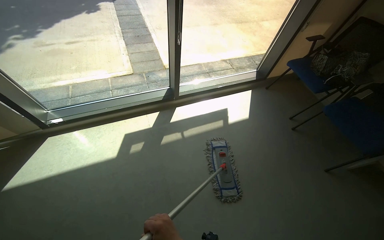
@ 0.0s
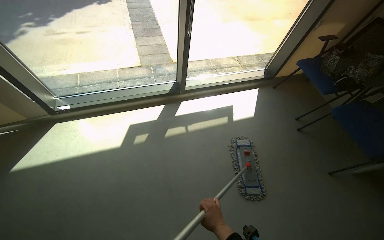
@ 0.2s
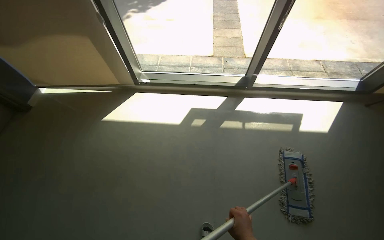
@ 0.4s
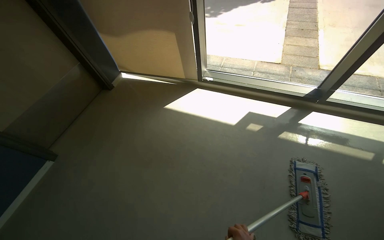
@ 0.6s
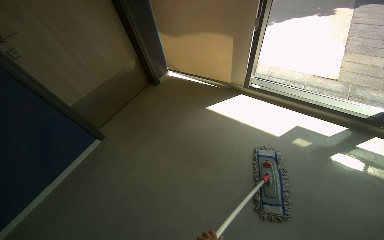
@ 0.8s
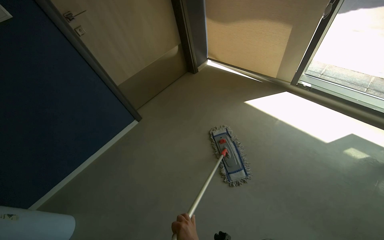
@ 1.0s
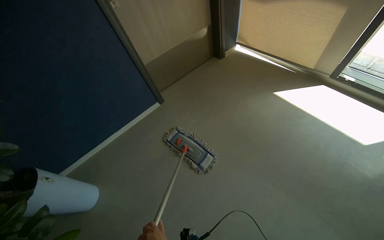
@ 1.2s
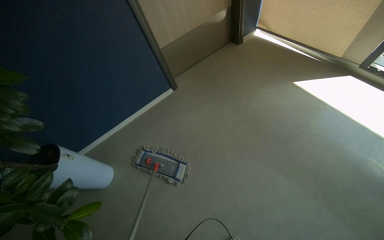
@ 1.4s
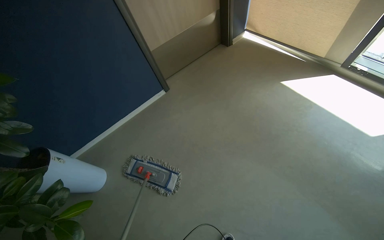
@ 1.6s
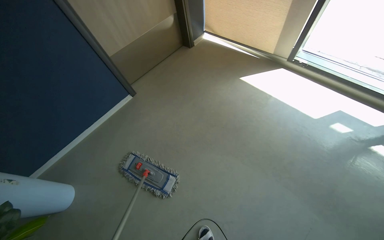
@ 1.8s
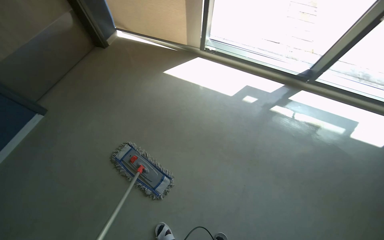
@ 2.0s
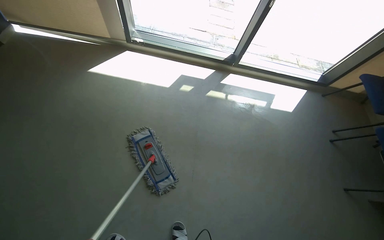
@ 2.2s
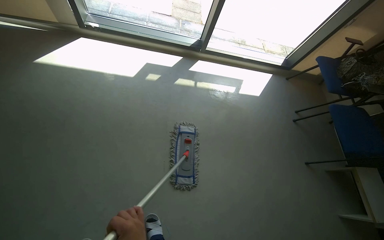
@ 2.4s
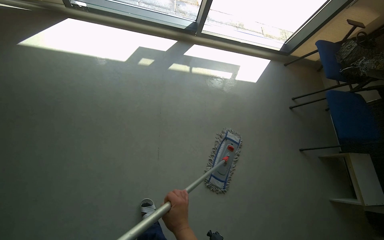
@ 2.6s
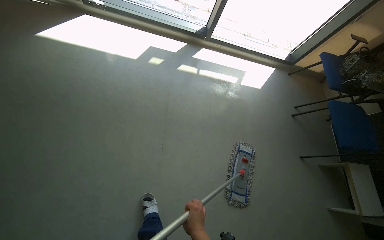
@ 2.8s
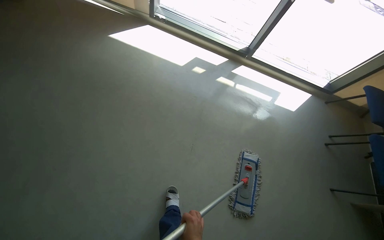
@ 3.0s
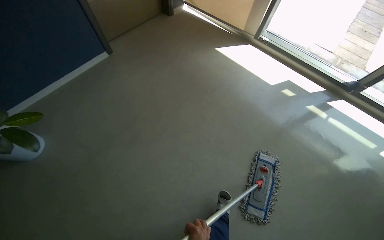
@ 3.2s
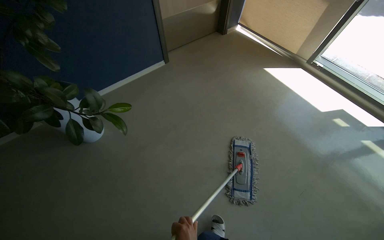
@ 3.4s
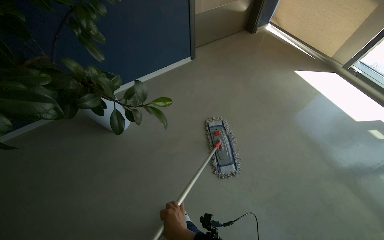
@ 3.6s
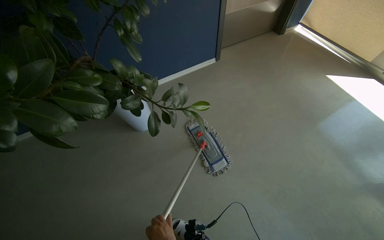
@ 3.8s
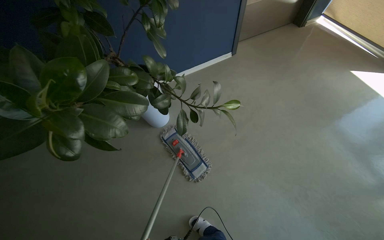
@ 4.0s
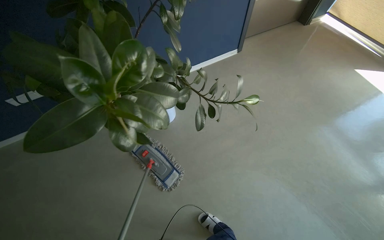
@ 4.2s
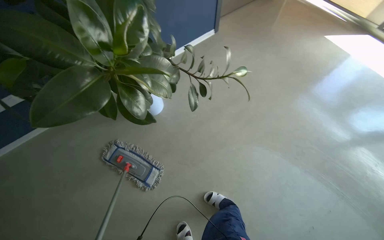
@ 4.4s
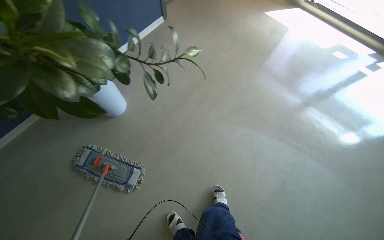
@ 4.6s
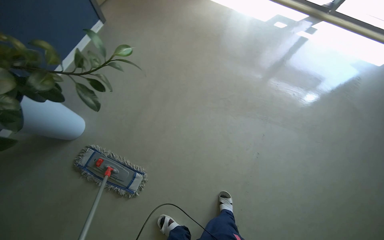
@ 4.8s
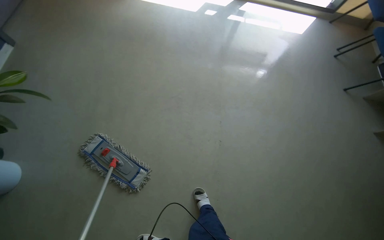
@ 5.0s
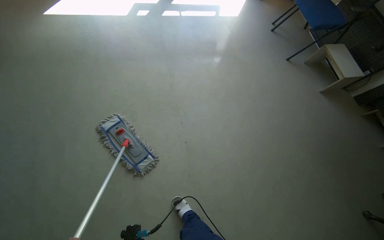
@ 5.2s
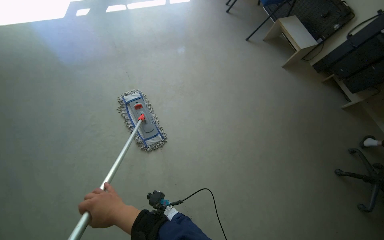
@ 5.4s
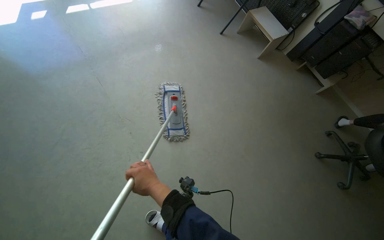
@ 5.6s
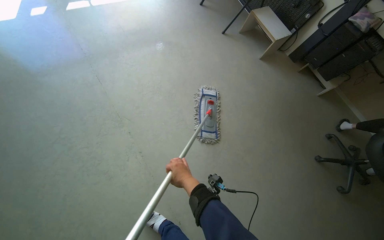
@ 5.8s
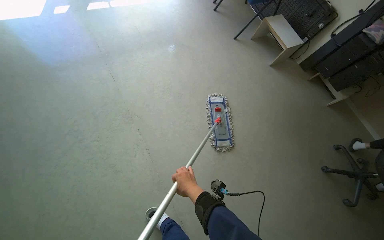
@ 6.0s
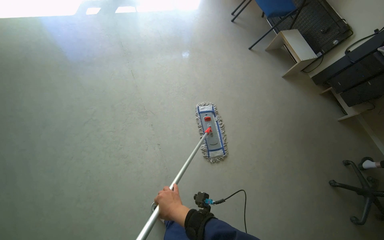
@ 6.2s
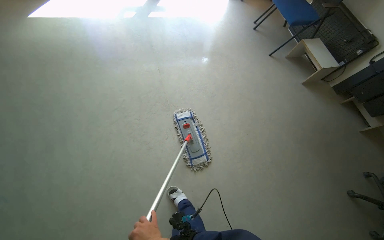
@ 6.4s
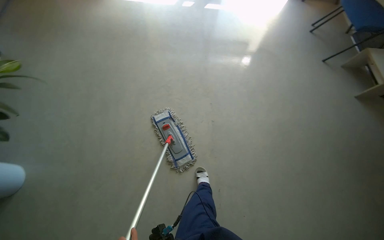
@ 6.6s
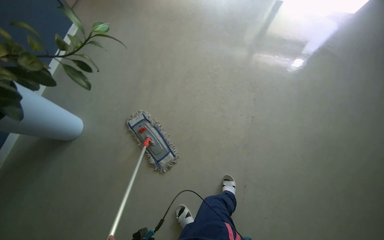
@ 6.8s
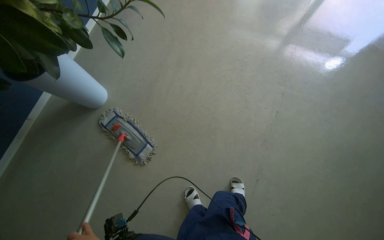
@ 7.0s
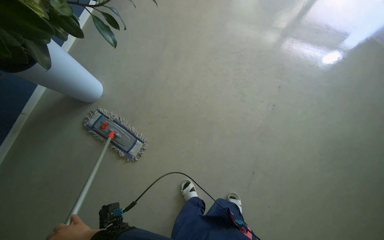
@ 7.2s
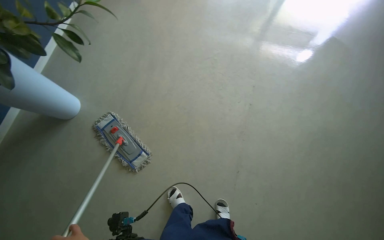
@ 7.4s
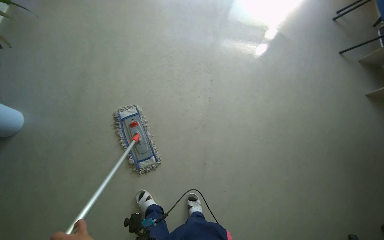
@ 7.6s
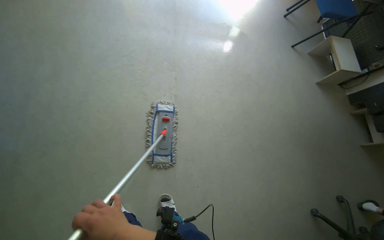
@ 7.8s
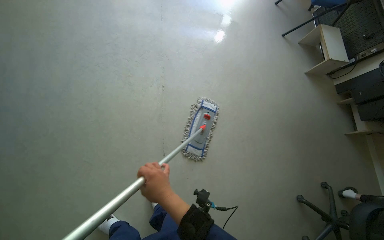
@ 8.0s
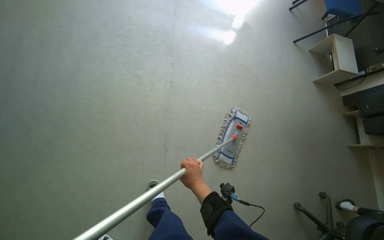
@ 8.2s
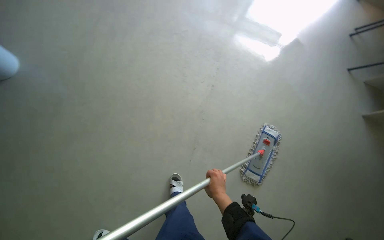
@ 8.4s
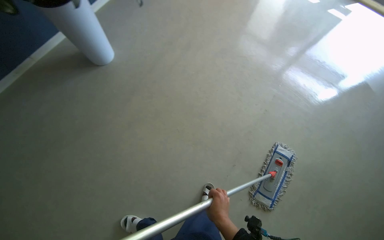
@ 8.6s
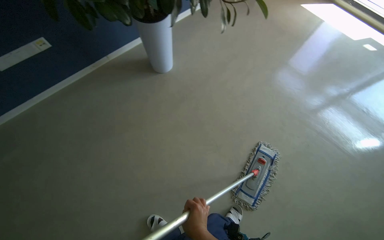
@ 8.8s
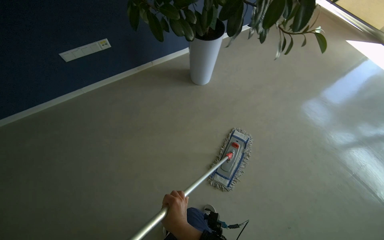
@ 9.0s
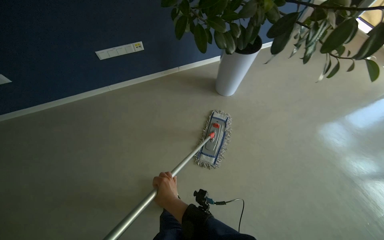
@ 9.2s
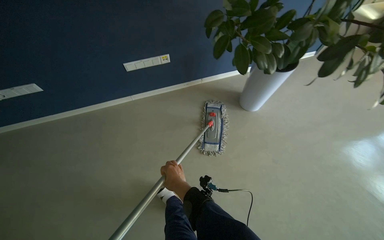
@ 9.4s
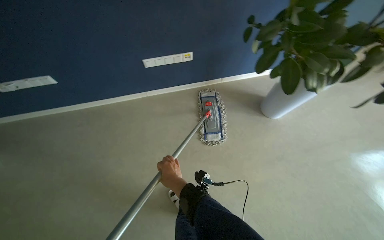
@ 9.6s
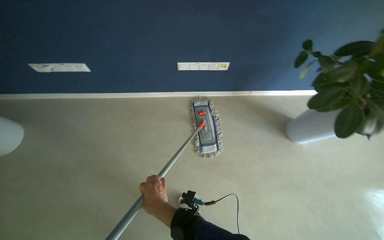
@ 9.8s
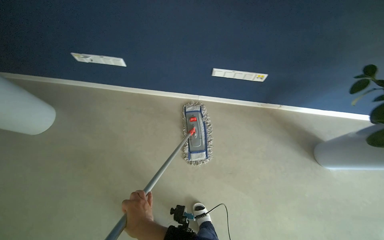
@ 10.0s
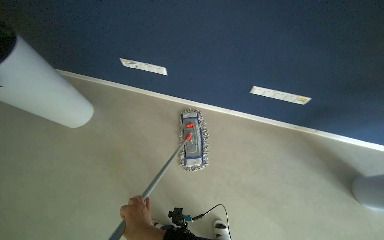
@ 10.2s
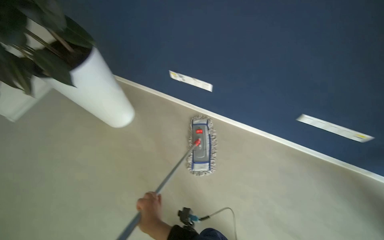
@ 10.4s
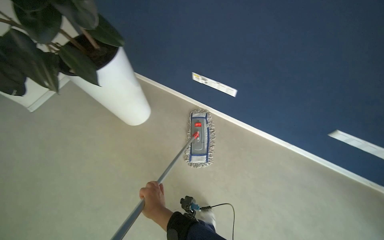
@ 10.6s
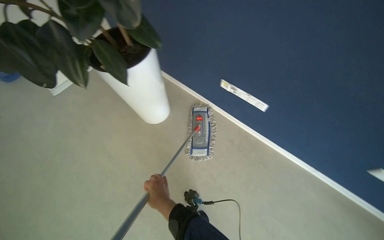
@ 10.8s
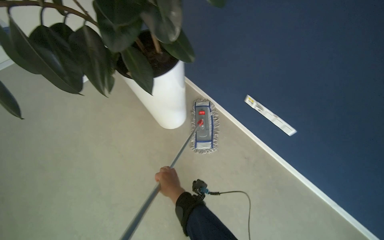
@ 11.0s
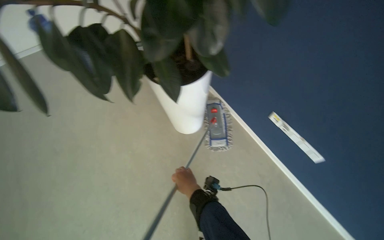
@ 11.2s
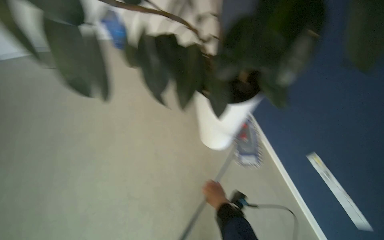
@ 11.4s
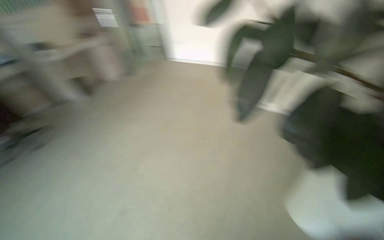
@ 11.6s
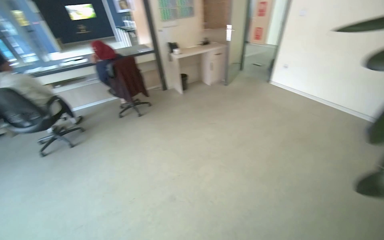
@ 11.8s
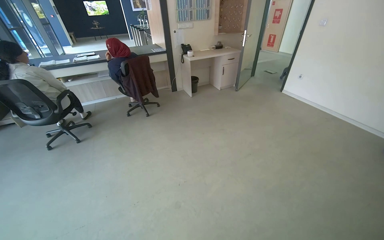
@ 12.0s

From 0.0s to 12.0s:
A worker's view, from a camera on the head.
Job: mopping floor.
The whole recording: Mopping kitchen floor. The worker mops the kitchen floor with a flat mop, moving around furniture and opening a sliding door to continue the task.
From 0.0s to 1.6s: The wearer moves approximately 90 cm. The wearer's head swings about 75 degrees to the left.
From 1.6s to 3.0s: The head travels approximately 50 cm. The wearer looks some 45 degrees further to the right.
From 3.0s to 4.4s: The camera travels some 80 cm. The wearer looks some 40 degrees further to the left.
From 4.4s to 6.0s: The camera travels roughly 70 cm. The head rotates roughly 85 degrees to the right.
From 6.0s to 7.6s: The wearer's head swings some 35 degrees to the left.
From 7.6s to 9.0s: Everything in view rotates roughly 25 degrees clockwise.
From 10.4s to 12.0s: The wearer moves about 40 cm. The wearer's head swings approximately 130 degrees to the left.

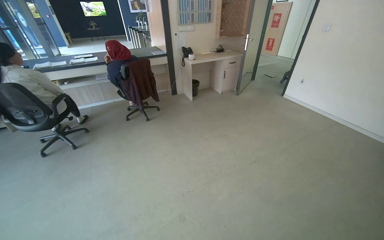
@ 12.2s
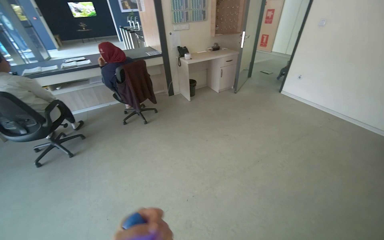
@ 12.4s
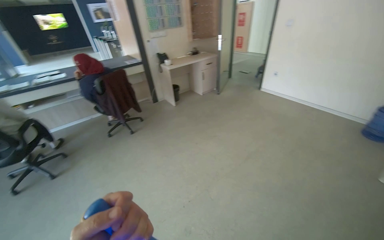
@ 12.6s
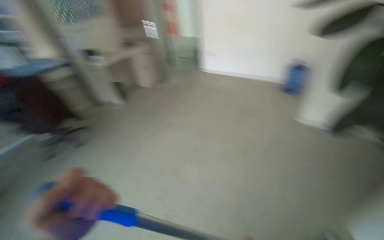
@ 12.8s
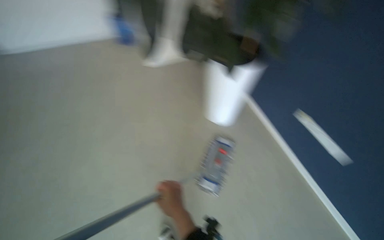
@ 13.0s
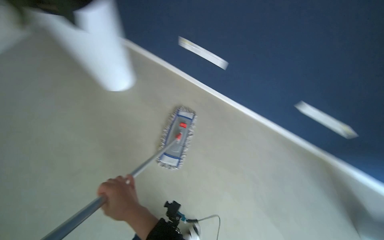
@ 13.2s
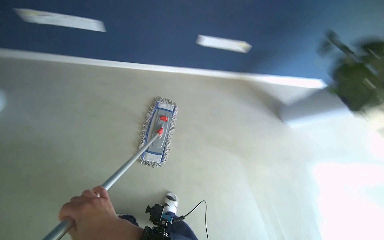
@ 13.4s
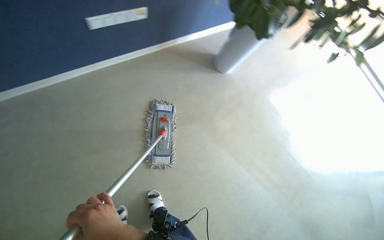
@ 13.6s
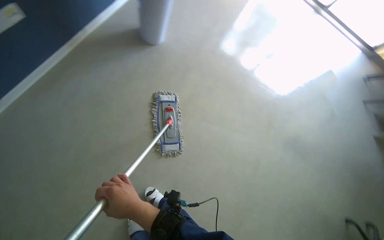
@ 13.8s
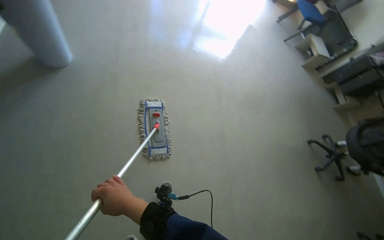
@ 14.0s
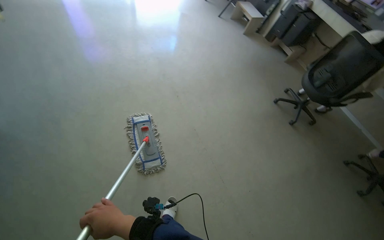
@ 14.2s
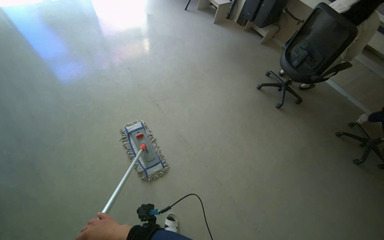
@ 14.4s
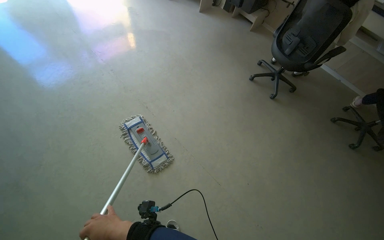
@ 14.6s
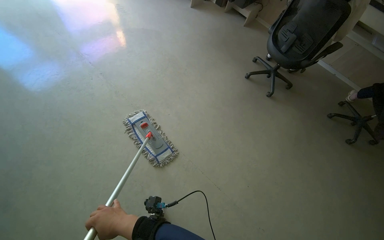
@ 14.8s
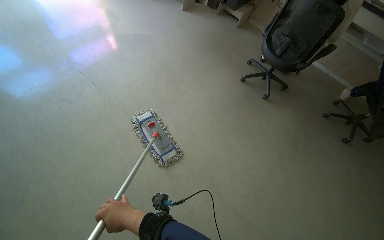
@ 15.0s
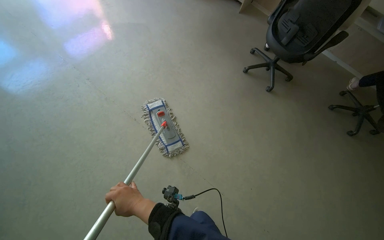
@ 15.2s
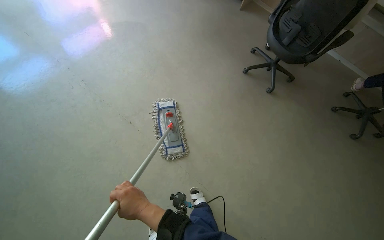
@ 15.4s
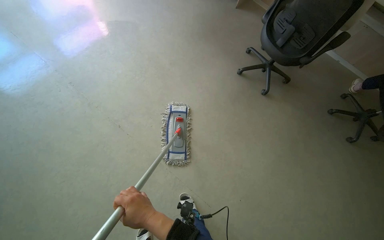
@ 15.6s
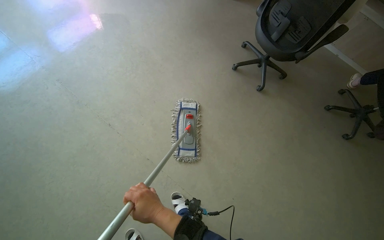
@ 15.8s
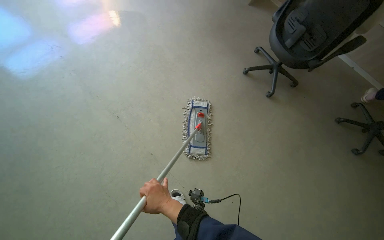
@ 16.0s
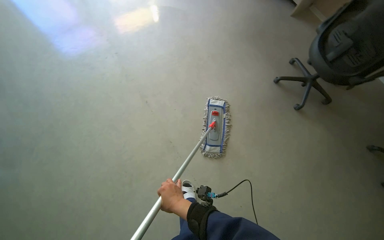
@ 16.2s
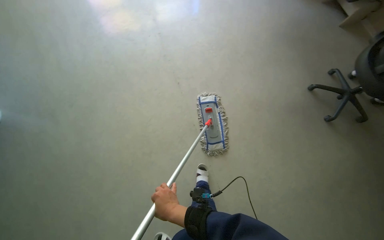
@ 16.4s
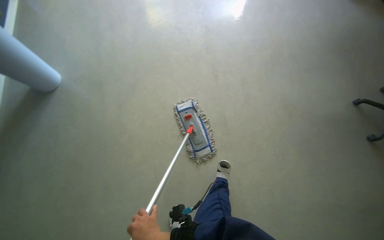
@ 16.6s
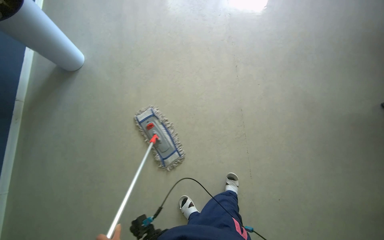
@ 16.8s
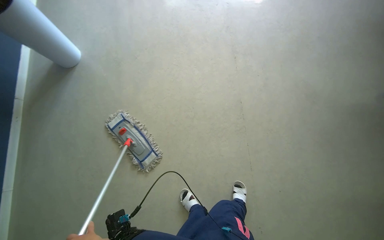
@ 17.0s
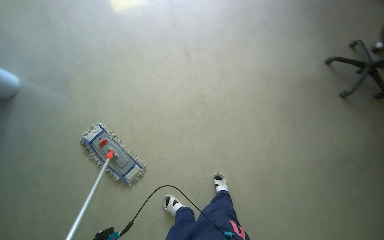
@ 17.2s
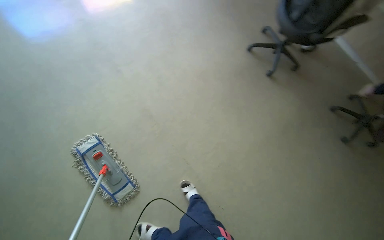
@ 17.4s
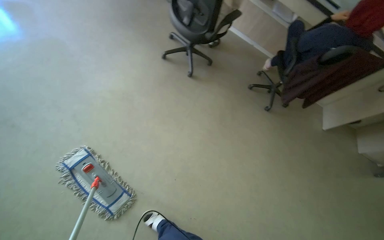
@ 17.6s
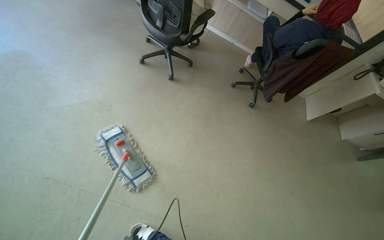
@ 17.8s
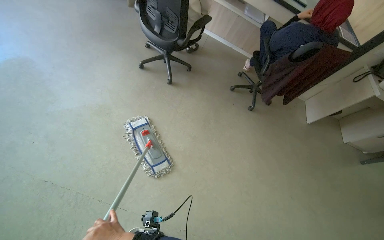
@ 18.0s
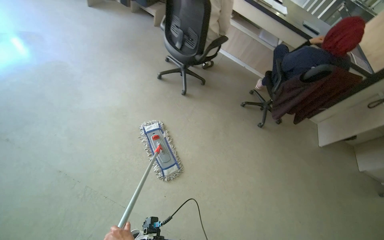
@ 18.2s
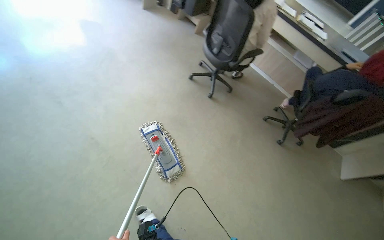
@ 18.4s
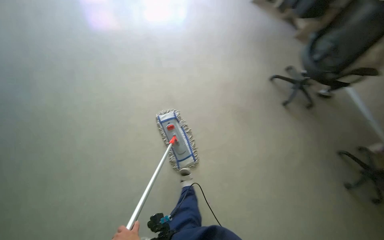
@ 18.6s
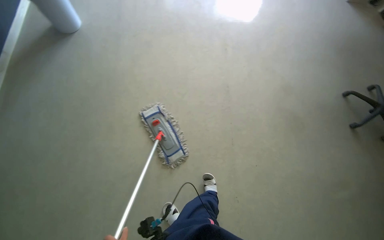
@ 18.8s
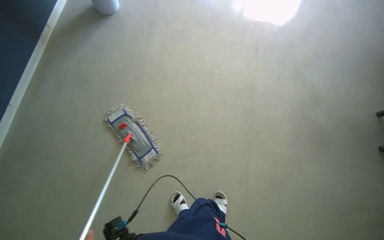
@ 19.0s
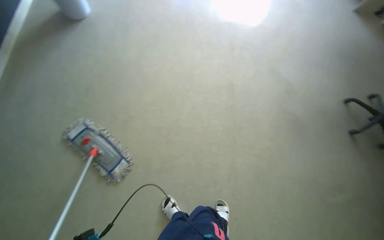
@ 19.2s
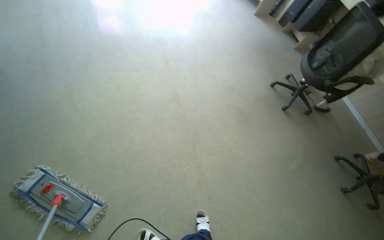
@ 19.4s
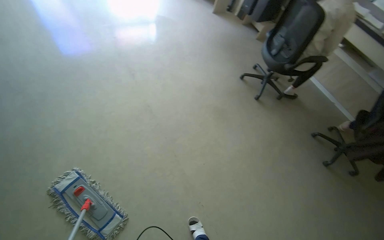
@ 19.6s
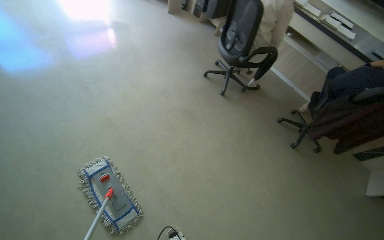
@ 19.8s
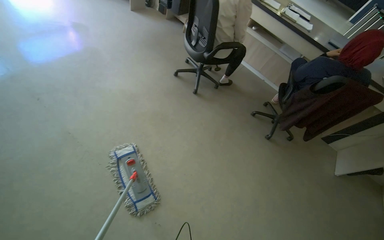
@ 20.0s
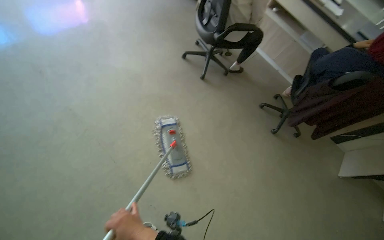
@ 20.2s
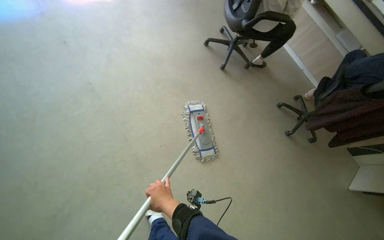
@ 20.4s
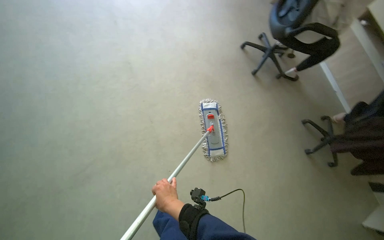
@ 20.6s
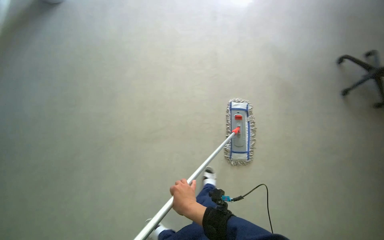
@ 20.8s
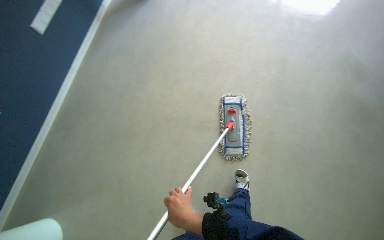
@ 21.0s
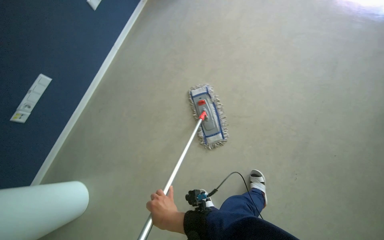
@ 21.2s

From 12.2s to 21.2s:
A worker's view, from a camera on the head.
Job: mopping floor.
The whole recording: Mopping kitchen floor. The worker mops the kitchen floor with a flat mop, moving around furniture and opening a sliding door to continue the task.
From 12.2s to 13.8s: The head rotates about 110 degrees to the right. The wearer looks approximately 35 degrees further downward.
From 15.2s to 16.6s: The head turns to the left by approximately 40 degrees.
From 16.6s to 18.2s: The camera is carried some 60 cm. The head turns to the right by roughly 55 degrees.
